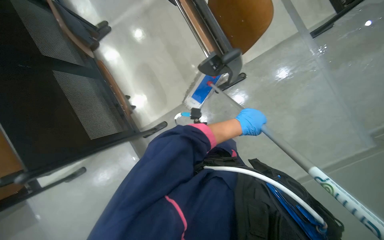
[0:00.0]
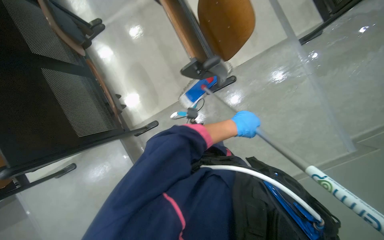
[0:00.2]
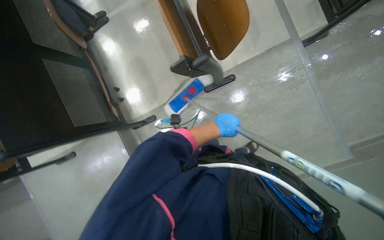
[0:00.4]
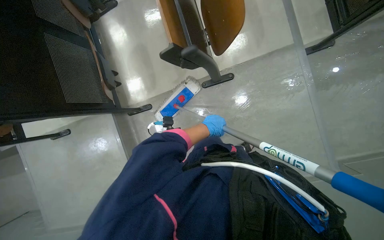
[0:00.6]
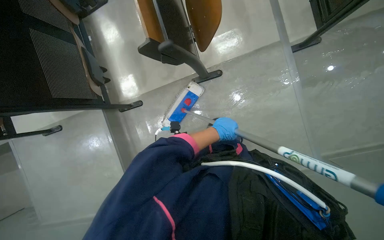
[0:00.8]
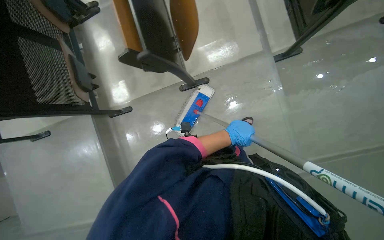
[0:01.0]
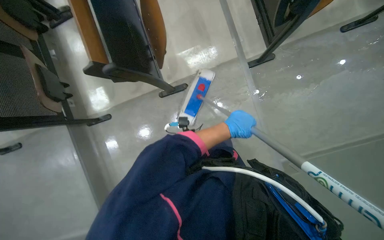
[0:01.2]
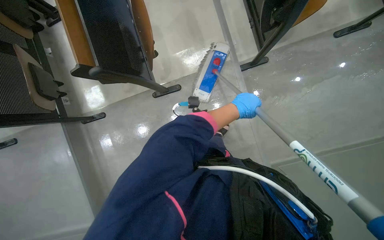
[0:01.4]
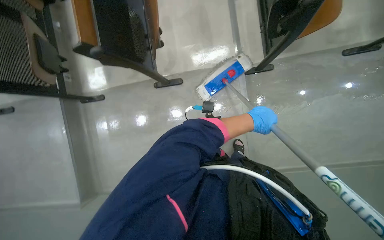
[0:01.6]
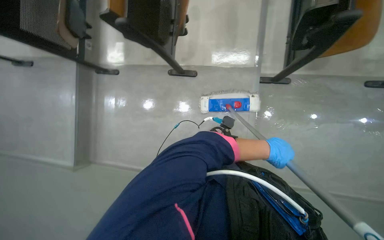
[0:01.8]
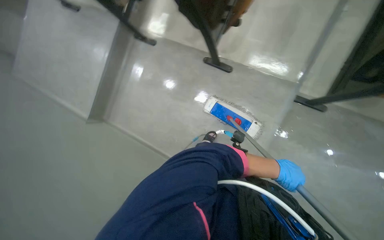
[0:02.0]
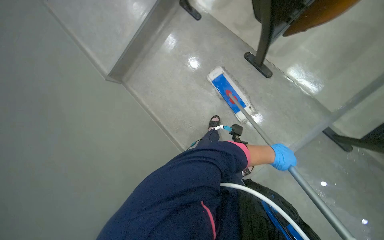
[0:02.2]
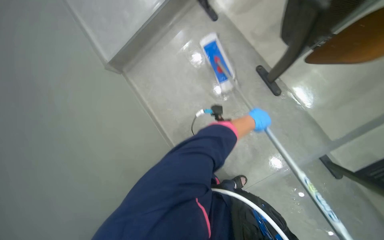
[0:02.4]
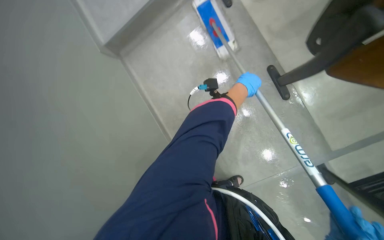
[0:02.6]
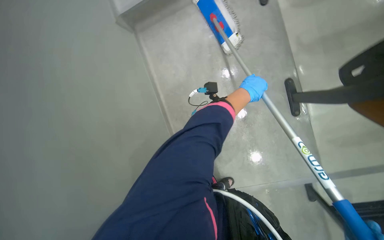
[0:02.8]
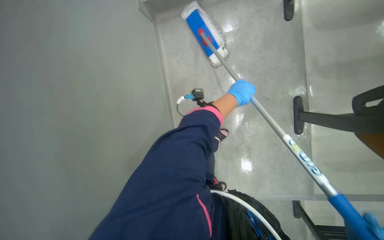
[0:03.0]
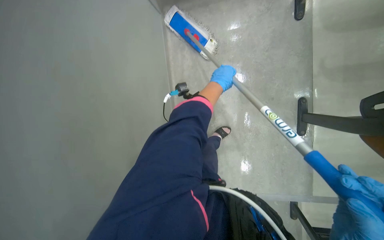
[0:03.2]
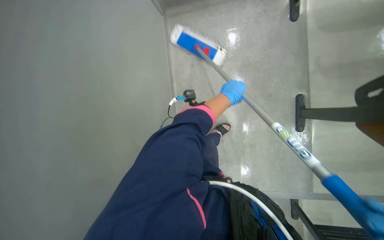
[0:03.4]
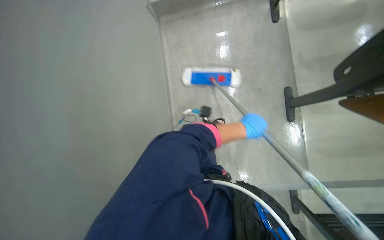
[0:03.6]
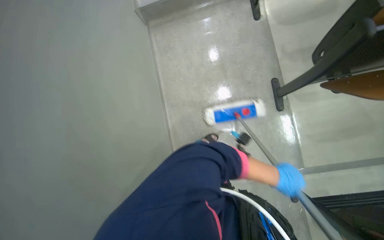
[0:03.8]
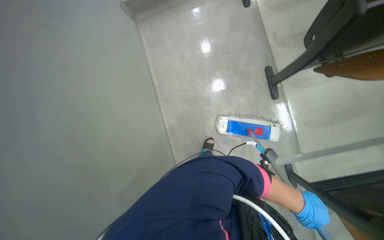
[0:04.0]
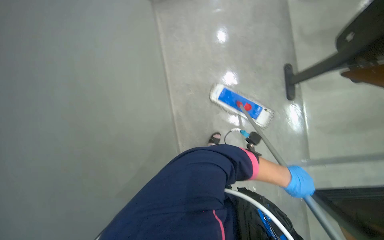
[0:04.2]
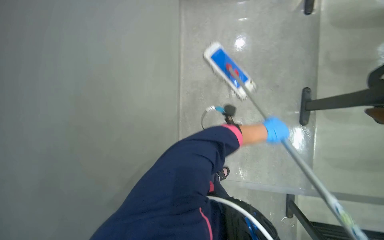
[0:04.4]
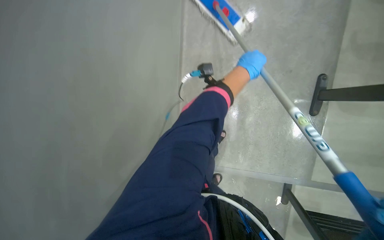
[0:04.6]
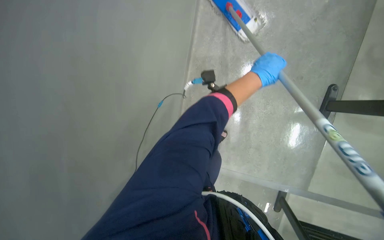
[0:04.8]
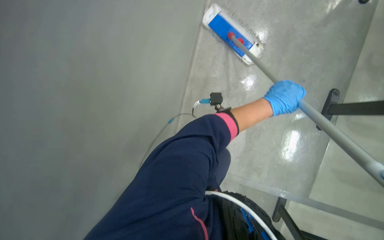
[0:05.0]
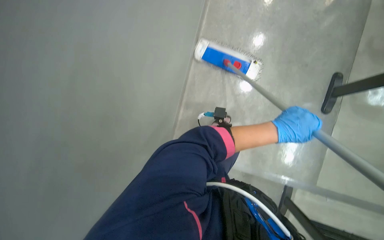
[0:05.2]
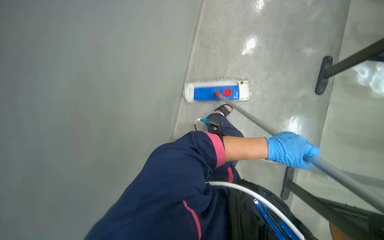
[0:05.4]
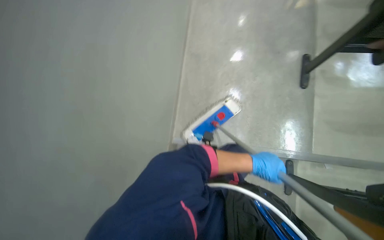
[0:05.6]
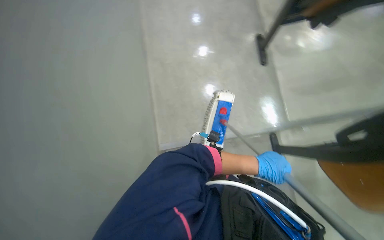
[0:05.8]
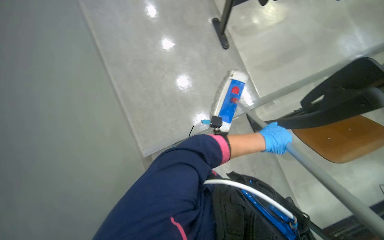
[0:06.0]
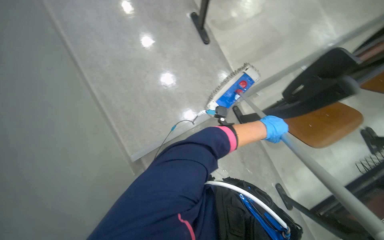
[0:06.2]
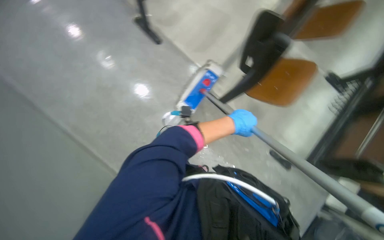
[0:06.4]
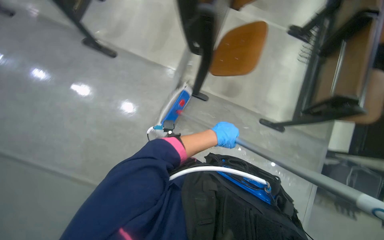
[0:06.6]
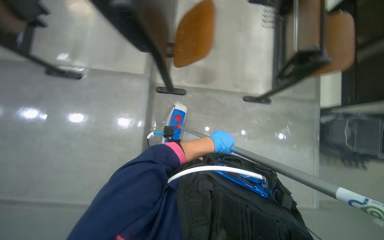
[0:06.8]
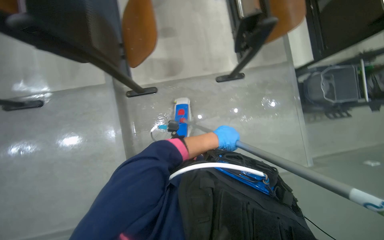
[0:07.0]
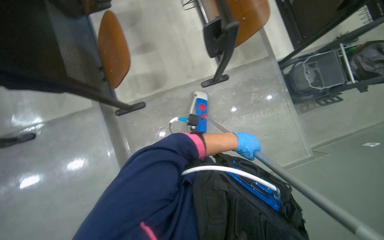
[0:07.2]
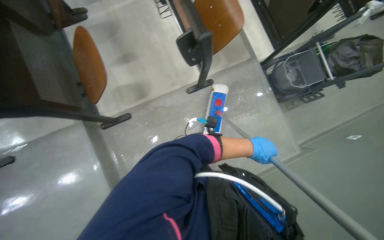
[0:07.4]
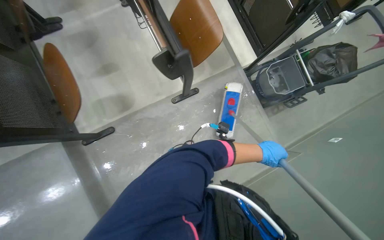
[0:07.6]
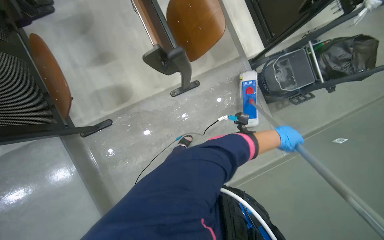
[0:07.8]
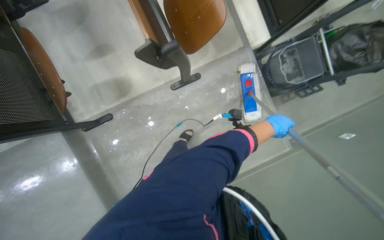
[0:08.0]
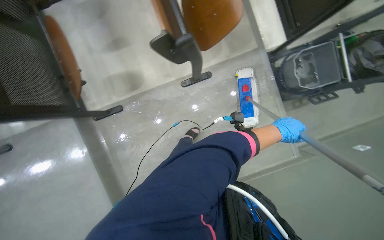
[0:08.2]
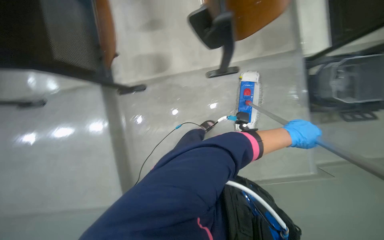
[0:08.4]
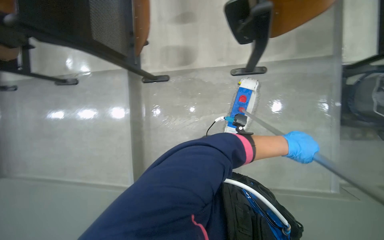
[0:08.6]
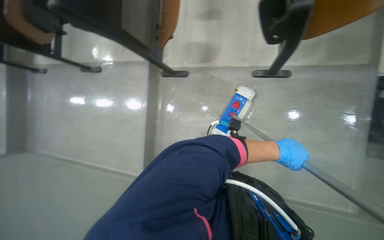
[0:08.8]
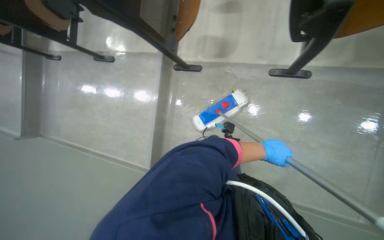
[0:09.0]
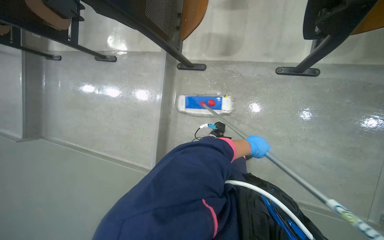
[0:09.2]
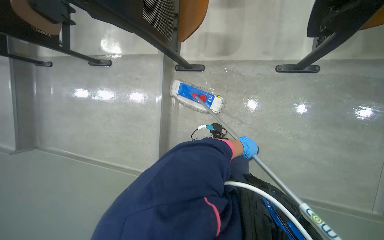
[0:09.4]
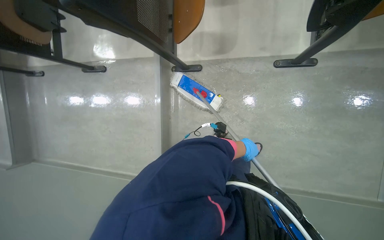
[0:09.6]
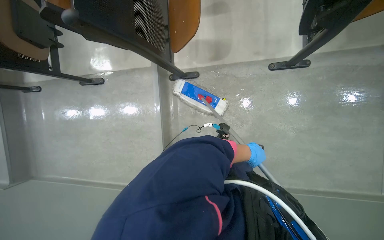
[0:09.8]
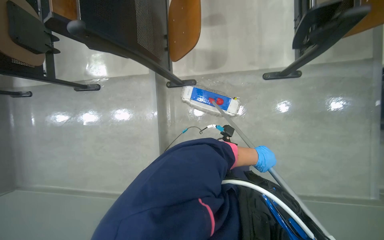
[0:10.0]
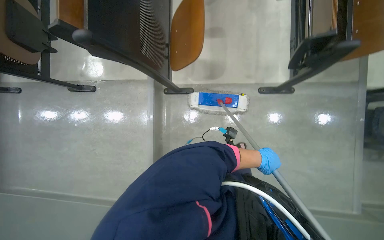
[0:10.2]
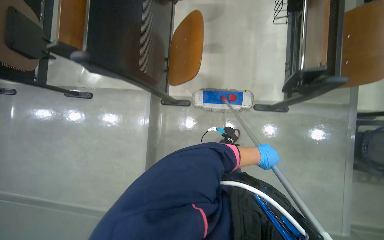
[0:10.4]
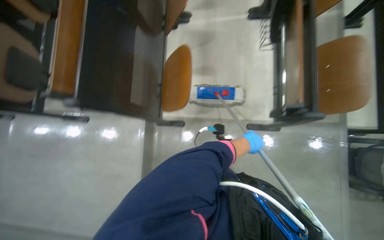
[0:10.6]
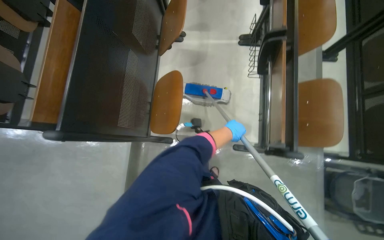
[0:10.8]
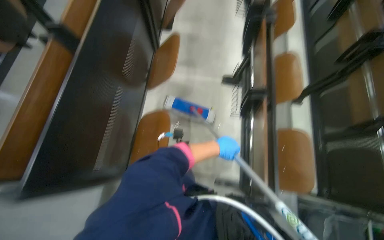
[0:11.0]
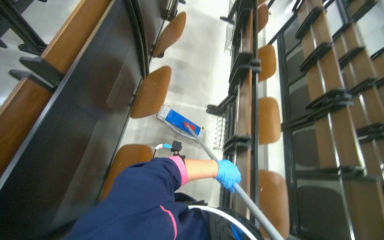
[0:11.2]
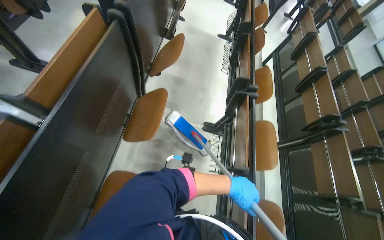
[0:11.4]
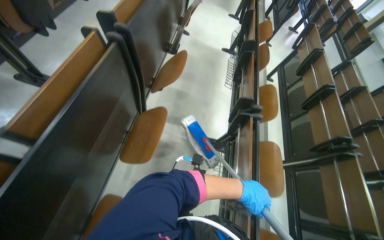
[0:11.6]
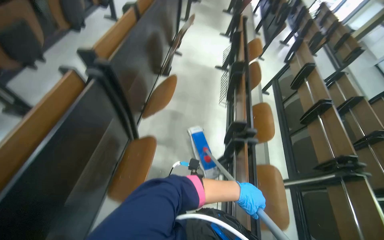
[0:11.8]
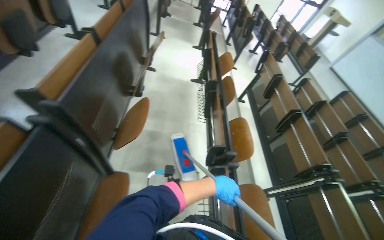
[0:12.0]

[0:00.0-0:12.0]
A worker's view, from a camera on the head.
Job: mopping floor.
The whole recording: Mopping auditorium floor. The worker mops the floor in the auditorium.
0:00.0 to 0:01.6: The head travels to the right, some 60 cm.
0:01.6 to 0:03.0: The wearer moves some 40 cm. The view tips downward by roughly 20 degrees. The scene rotates clockwise by roughly 80 degrees.
0:03.0 to 0:04.4: The left hand goes down the picture and returns, roughly 40 cm each way.
0:07.6 to 0:09.0: The head turns to the left by roughly 45 degrees. The view tilts roughly 15 degrees downward.
0:10.4 to 0:12.0: The camera travels approximately 1 m. The camera is aimed about 25 degrees further to the right. The camera pitches upward, by approximately 35 degrees.

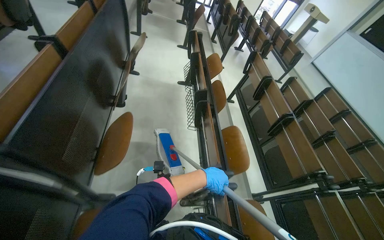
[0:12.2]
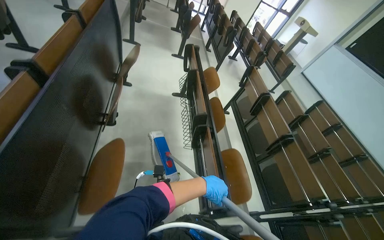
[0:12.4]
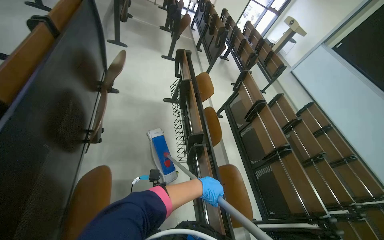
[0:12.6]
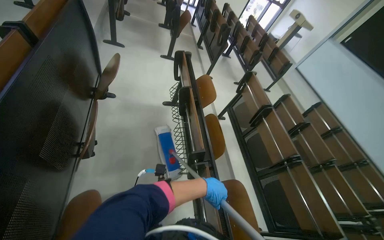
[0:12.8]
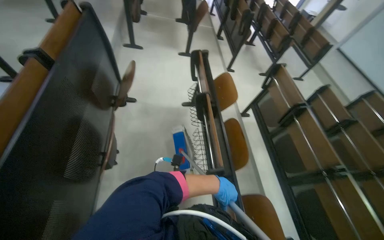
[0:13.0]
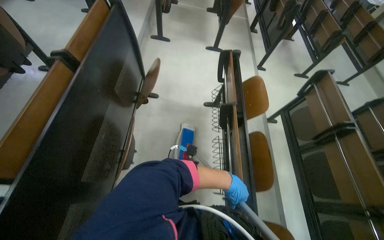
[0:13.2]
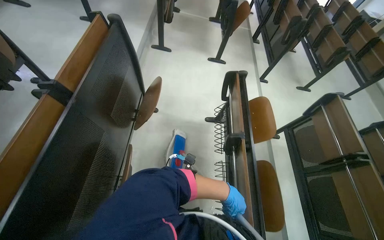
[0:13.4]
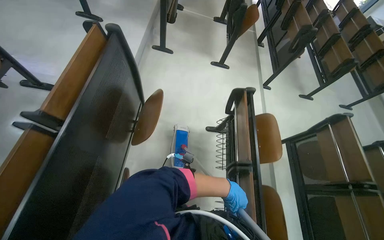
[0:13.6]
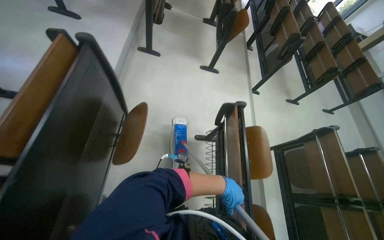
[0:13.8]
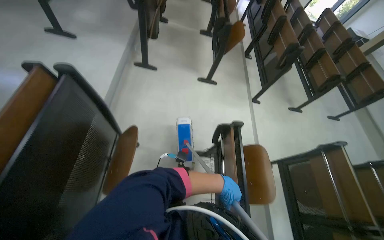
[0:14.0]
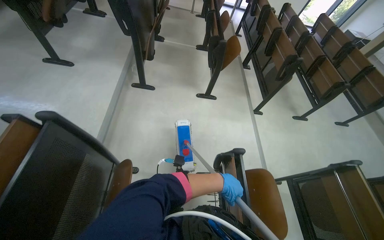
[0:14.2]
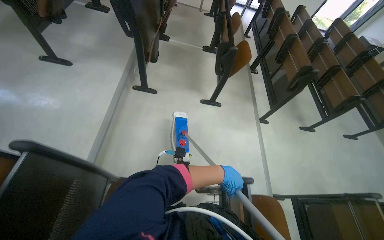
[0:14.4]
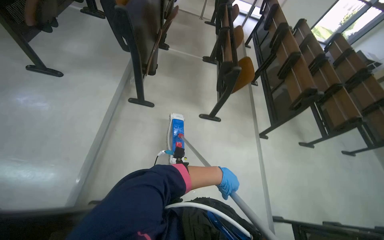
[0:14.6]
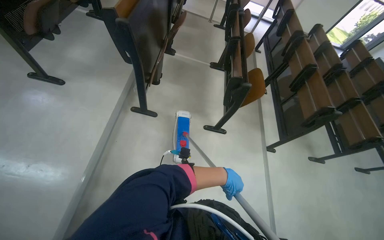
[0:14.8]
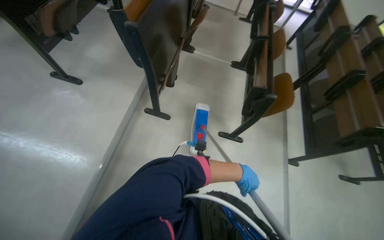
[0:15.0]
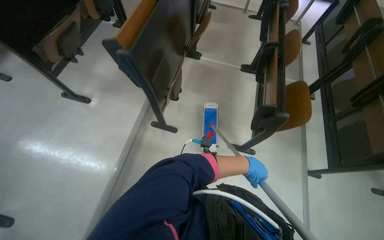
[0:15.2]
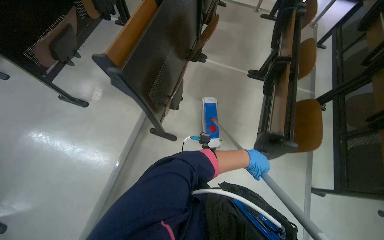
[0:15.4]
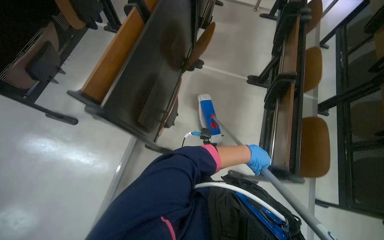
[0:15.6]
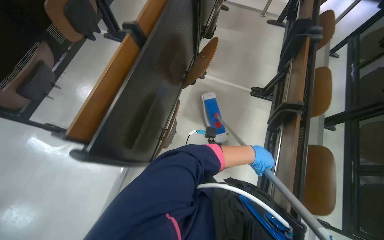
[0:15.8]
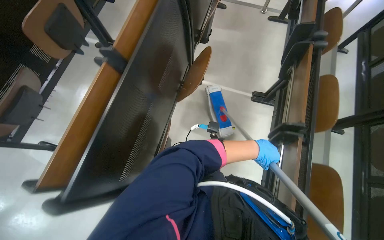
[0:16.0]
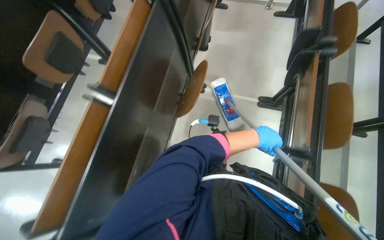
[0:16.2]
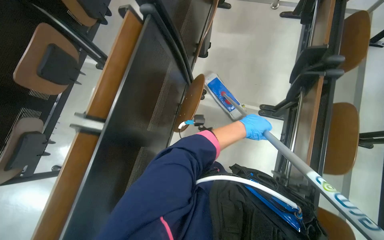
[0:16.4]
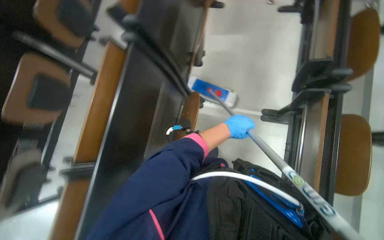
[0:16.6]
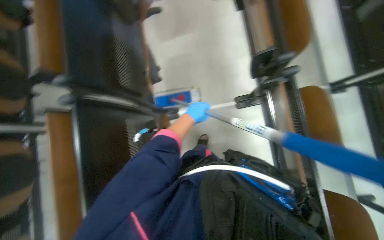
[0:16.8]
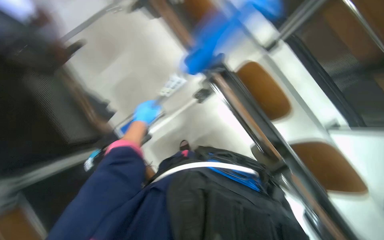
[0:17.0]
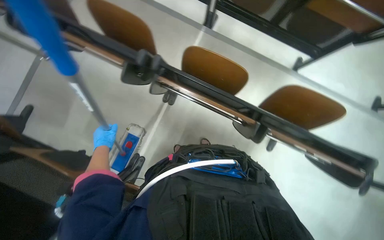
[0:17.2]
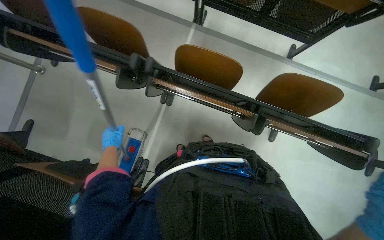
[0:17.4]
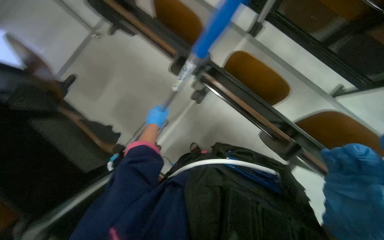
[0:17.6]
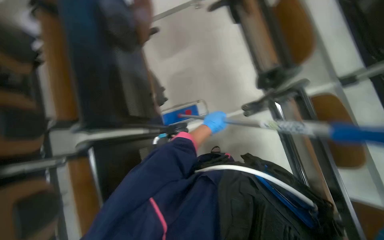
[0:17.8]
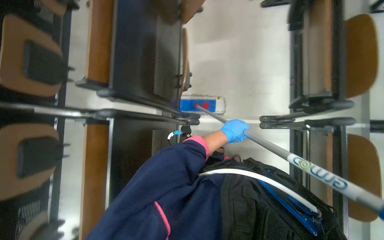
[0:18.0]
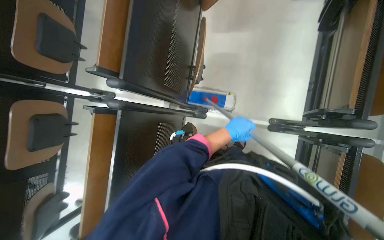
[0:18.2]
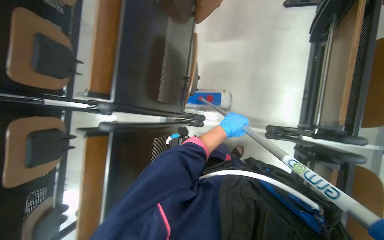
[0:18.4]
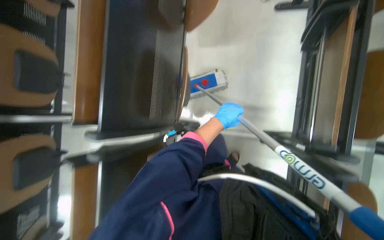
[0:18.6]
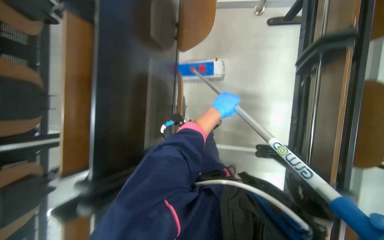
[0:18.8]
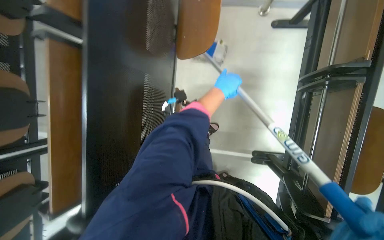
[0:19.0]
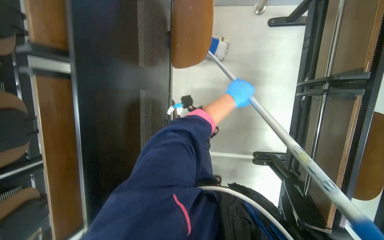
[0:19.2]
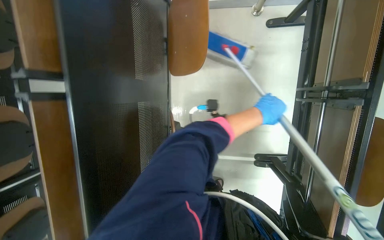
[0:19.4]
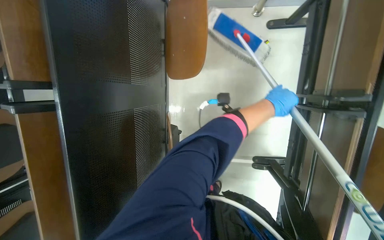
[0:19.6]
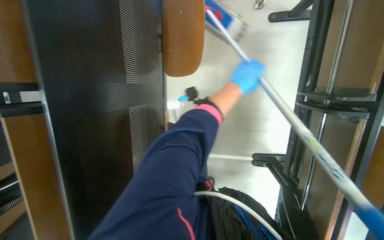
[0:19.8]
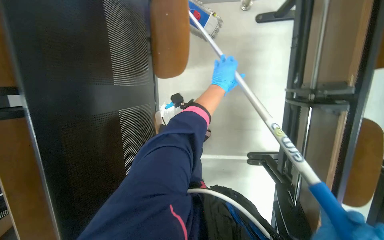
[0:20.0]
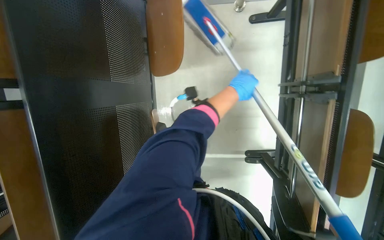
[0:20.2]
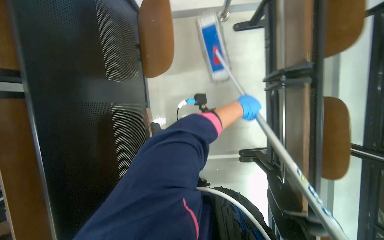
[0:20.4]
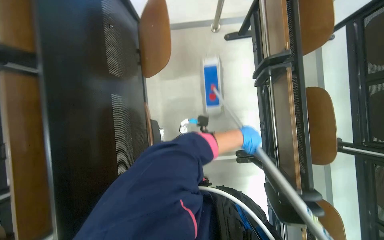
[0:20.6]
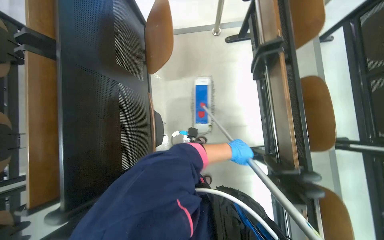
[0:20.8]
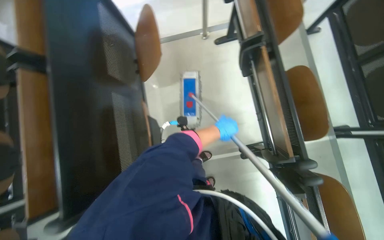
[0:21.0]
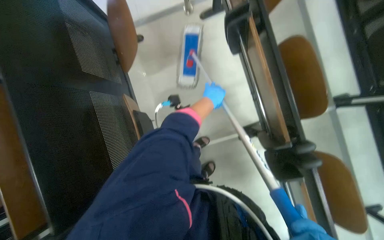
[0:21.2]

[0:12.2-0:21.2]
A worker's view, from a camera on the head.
Job: mopping floor.
The whole recording: Mopping auditorium floor. The worker mops the floor in the auditorium.
0:12.2 to 0:13.8: The wearer moves approximately 1.5 m.
0:15.2 to 0:16.6: The head travels roughly 1 m. The view tilts roughly 15 degrees downward.
0:16.6 to 0:18.2: The wearer looks about 15 degrees further downward.
0:18.2 to 0:19.8: The camera is carried roughly 70 cm.
0:19.8 to 0:21.2: The camera pitches upward, by roughly 10 degrees. The left hand goes down the picture and returns, roughly 40 cm each way.
